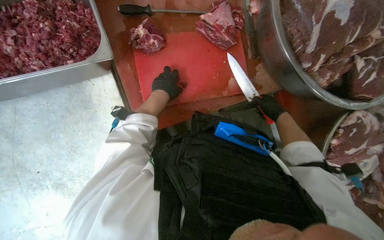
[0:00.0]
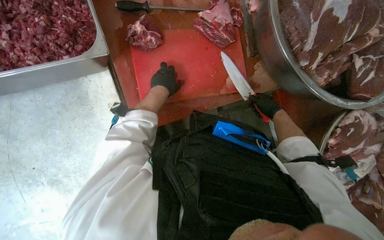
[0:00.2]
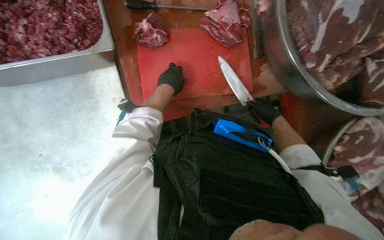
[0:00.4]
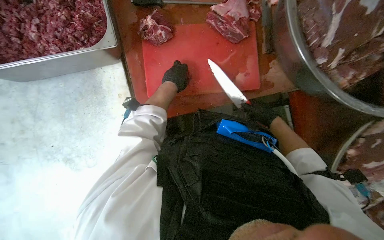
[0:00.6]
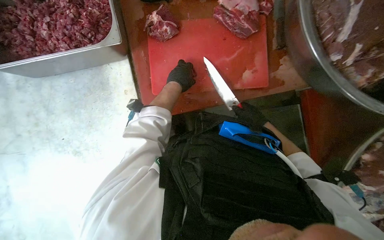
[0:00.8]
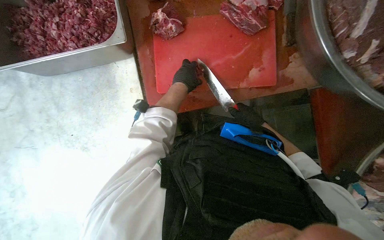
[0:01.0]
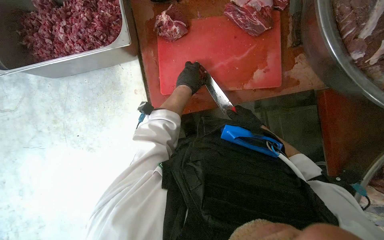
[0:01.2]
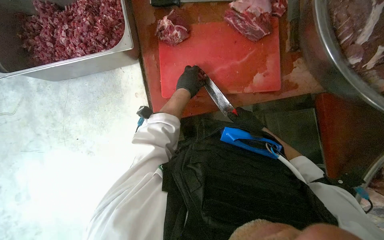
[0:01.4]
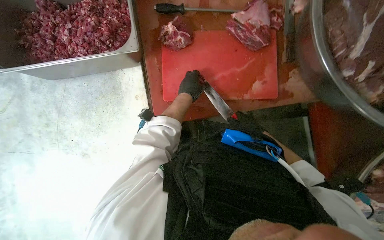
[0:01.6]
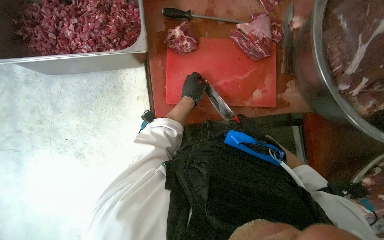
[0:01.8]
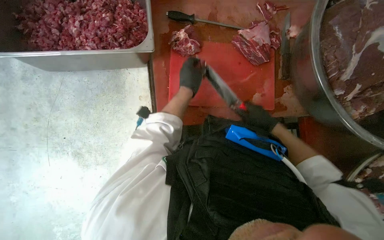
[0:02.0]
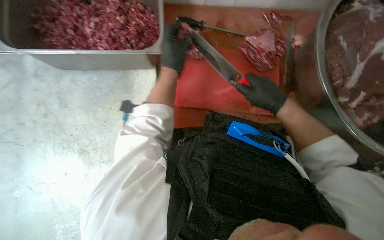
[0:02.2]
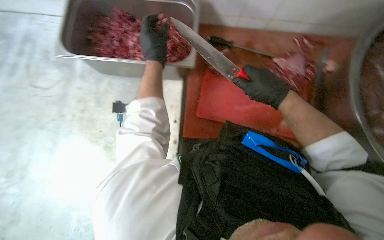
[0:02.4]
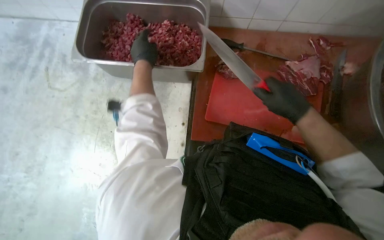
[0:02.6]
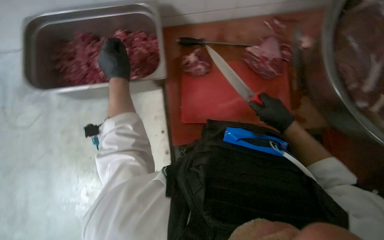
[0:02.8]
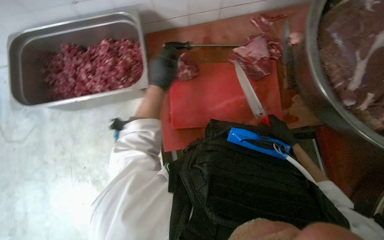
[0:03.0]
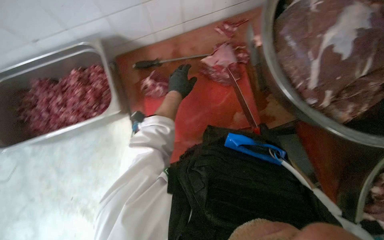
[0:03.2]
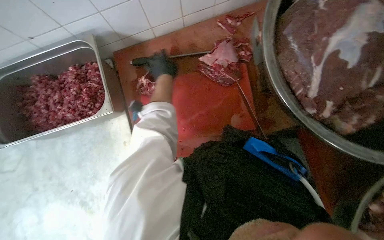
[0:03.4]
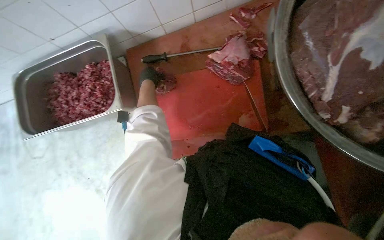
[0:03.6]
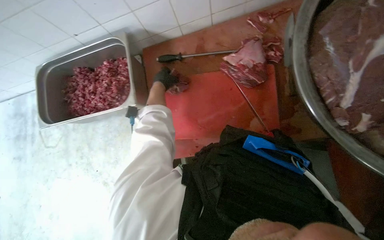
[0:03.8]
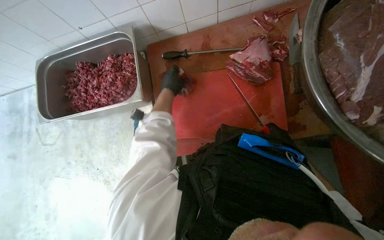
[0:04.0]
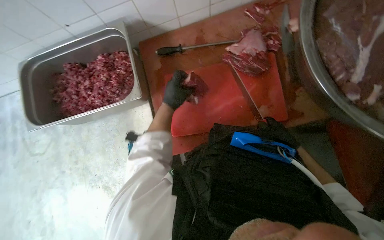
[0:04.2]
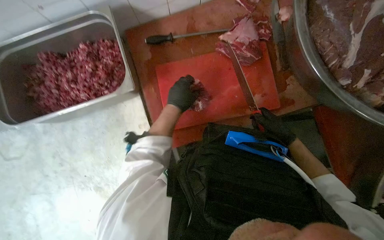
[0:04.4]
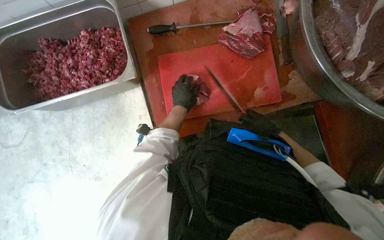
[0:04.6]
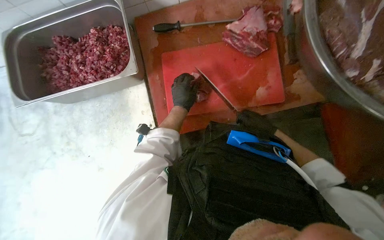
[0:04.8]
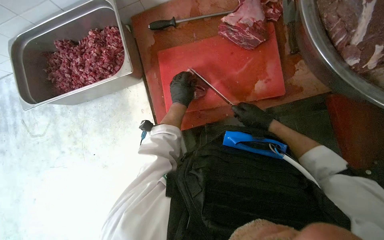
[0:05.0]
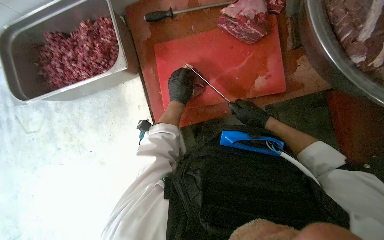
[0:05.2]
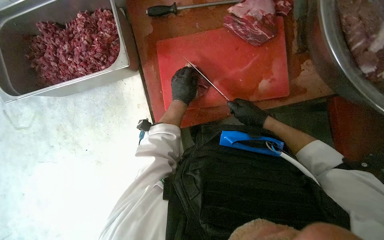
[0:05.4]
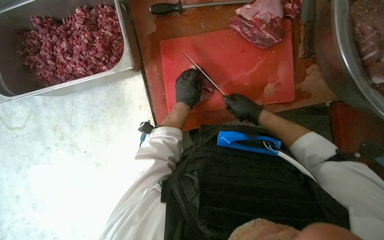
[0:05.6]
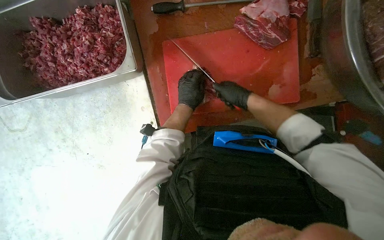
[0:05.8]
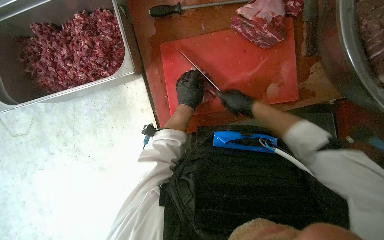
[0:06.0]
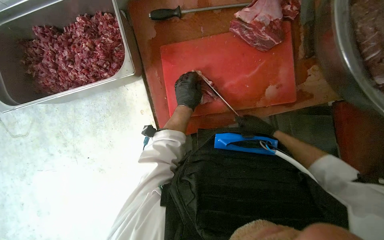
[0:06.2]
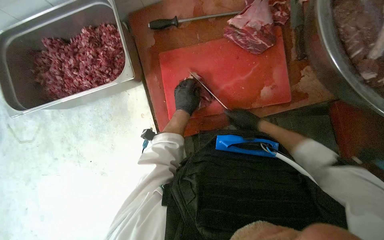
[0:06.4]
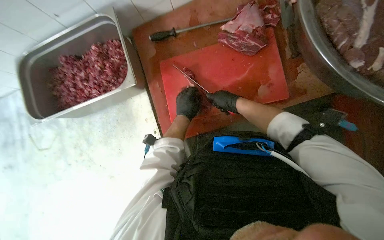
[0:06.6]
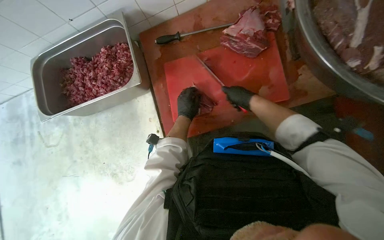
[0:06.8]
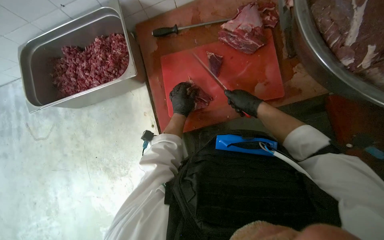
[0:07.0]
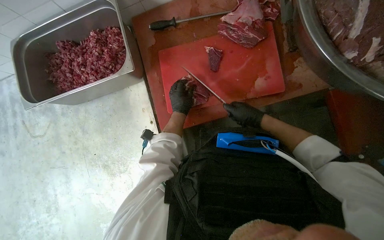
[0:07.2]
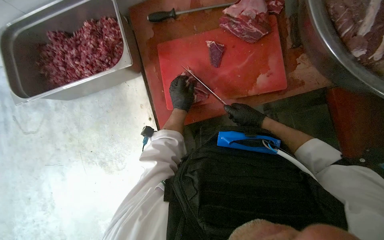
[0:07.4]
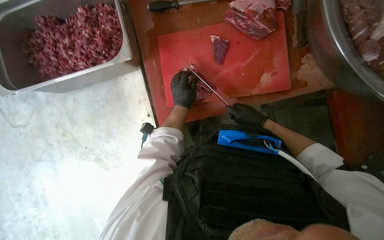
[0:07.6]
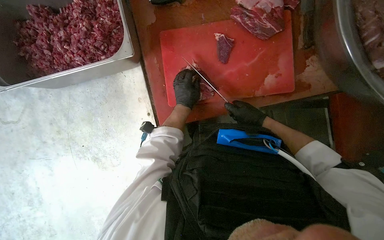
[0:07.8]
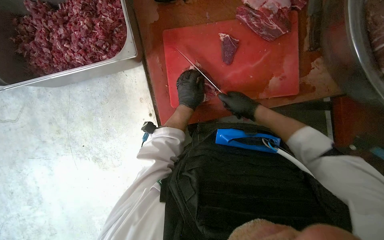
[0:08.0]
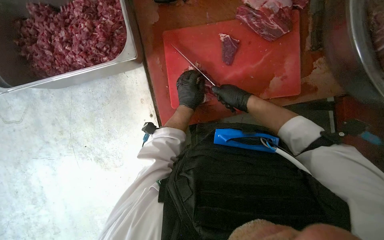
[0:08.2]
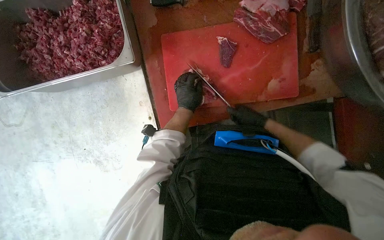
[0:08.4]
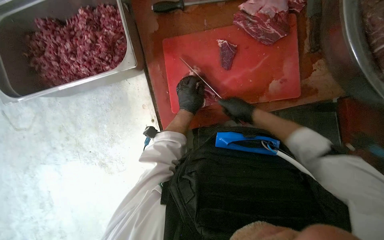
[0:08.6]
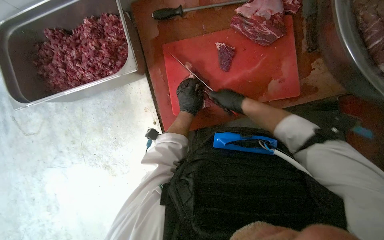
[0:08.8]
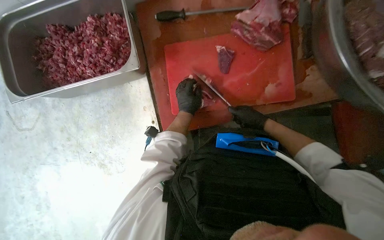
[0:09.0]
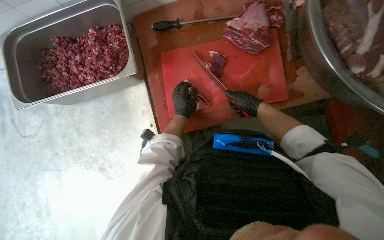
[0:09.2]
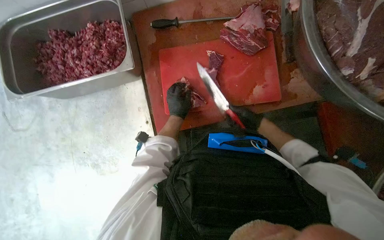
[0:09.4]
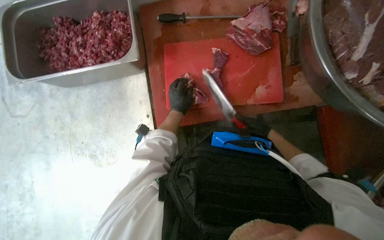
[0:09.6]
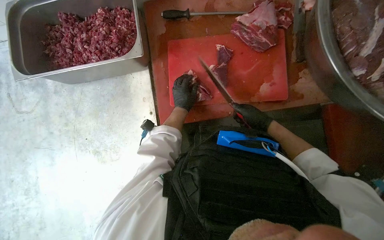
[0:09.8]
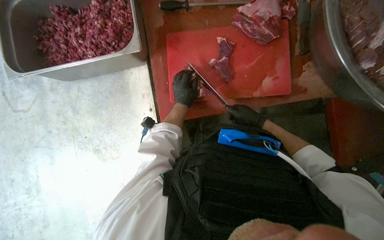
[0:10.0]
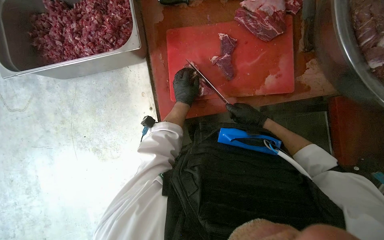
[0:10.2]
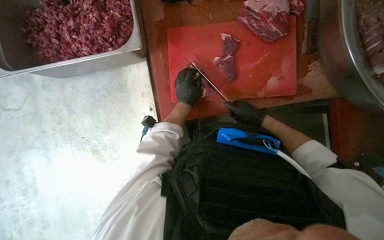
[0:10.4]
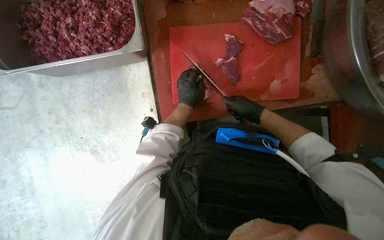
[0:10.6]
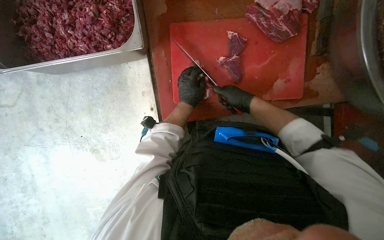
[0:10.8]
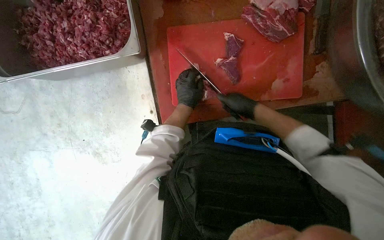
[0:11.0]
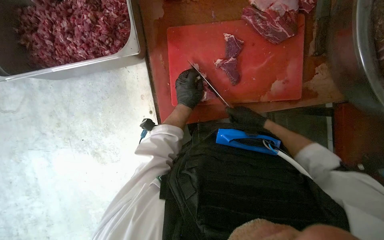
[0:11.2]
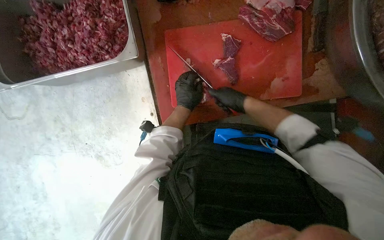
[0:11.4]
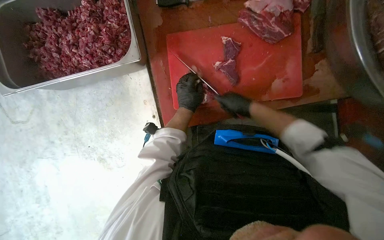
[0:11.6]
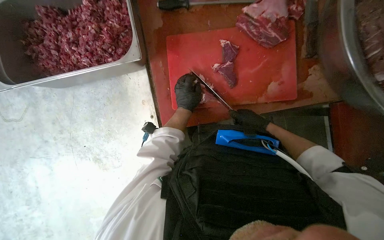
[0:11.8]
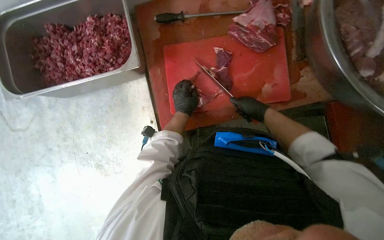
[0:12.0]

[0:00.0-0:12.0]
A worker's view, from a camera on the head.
Job: preparing food.
The whole recording: Cutting meat on a board. The worker cuts pieces of meat on a red chopping board with a knife.
0:00.0 to 0:01.6: The right hand travels to the left by roughly 15 cm.
0:01.6 to 0:03.0: The left hand heads nearer to the camera, covering approximately 15 cm, and reaches about 35 cm to the left, then returns. The right hand moves some 20 cm nearer to the camera and comes back.
0:04.4 to 0:06.0: The right hand moves to the left and up the picture, approximately 20 cm.
0:06.0 to 0:07.6: The right hand swings up and down the picture, about 10 cm each way, with 2 reversals.
0:07.6 to 0:09.0: The right hand swings up and down the picture, some 10 cm each way, with 3 reversals.
0:09.0 to 0:10.4: The hands stay close to where they were, moving slightly.

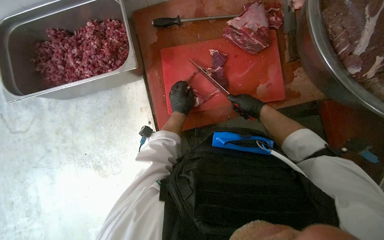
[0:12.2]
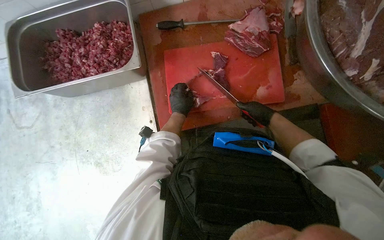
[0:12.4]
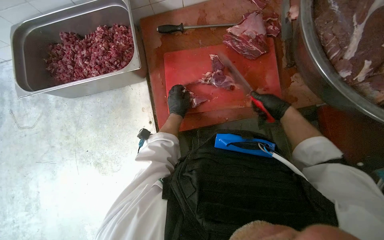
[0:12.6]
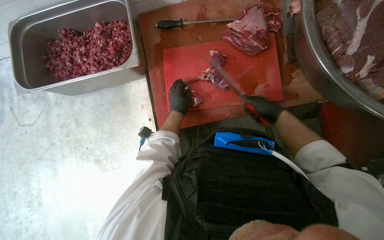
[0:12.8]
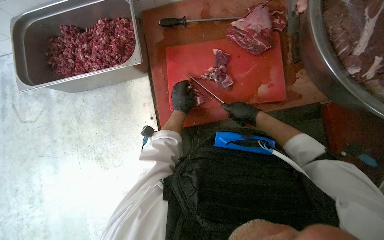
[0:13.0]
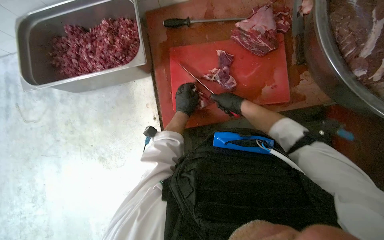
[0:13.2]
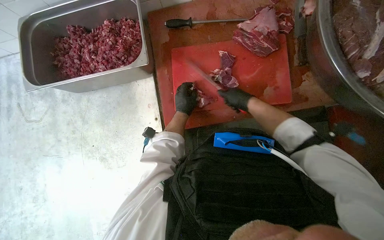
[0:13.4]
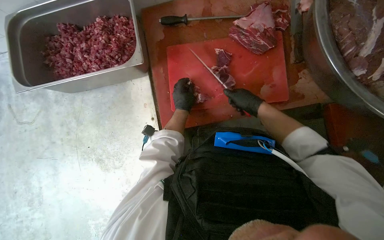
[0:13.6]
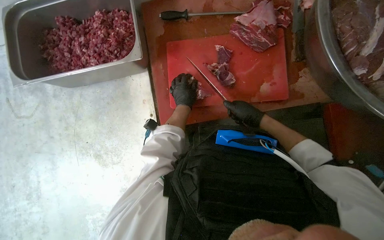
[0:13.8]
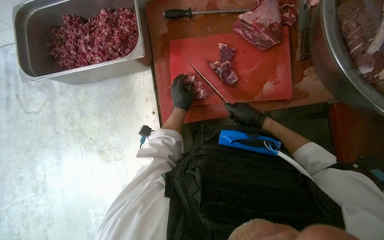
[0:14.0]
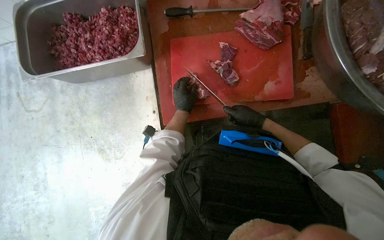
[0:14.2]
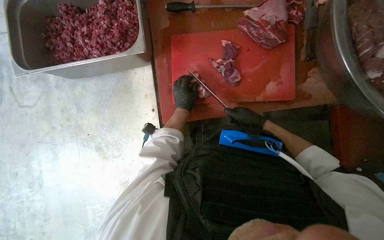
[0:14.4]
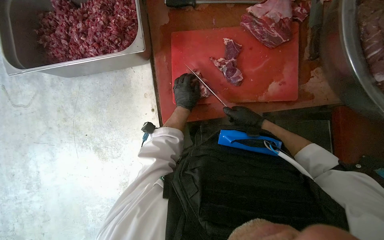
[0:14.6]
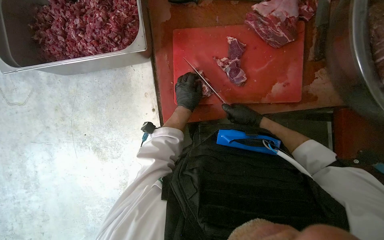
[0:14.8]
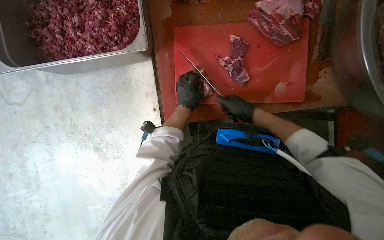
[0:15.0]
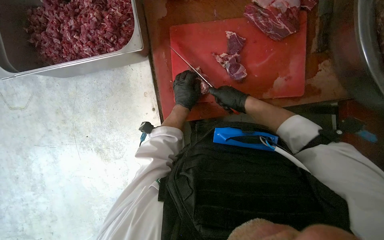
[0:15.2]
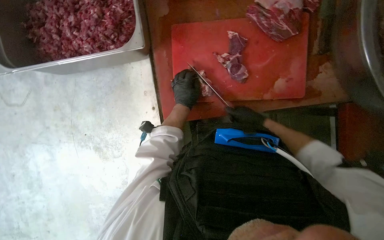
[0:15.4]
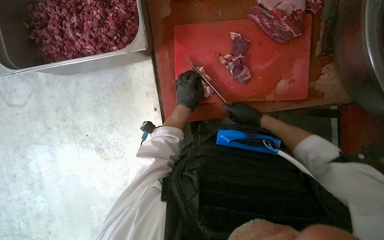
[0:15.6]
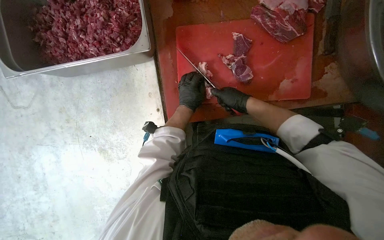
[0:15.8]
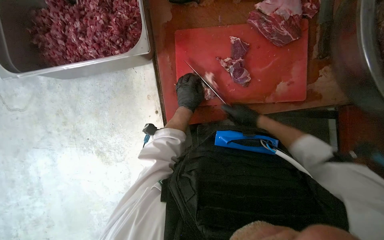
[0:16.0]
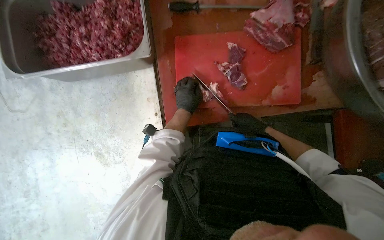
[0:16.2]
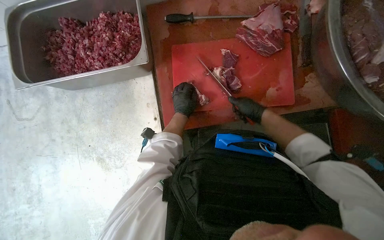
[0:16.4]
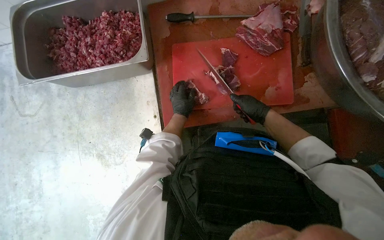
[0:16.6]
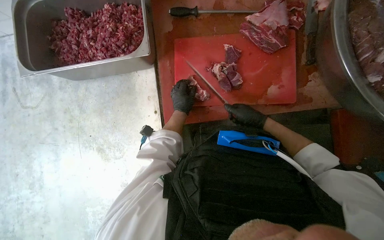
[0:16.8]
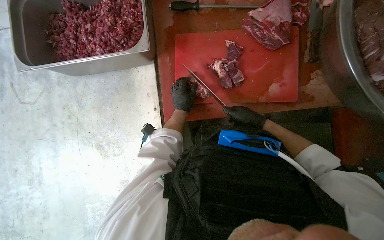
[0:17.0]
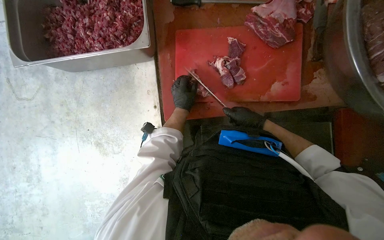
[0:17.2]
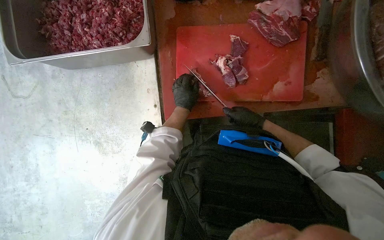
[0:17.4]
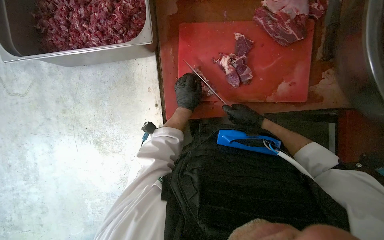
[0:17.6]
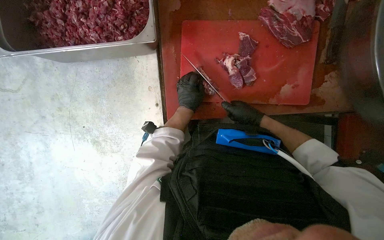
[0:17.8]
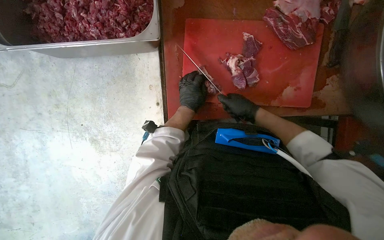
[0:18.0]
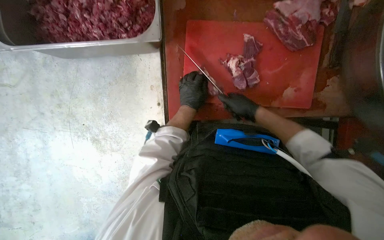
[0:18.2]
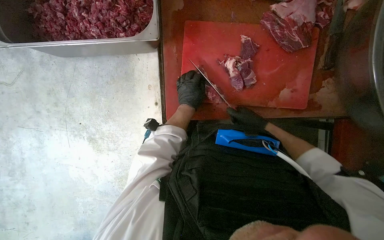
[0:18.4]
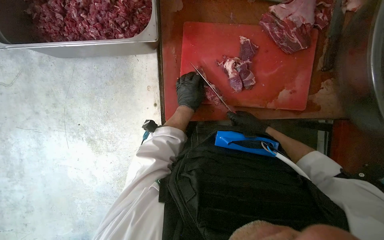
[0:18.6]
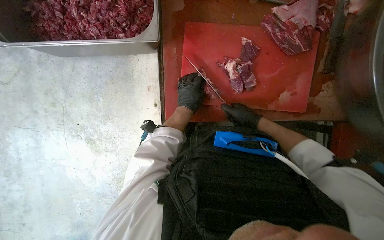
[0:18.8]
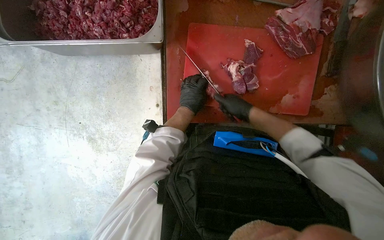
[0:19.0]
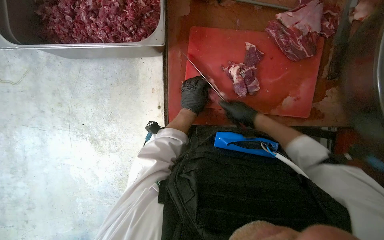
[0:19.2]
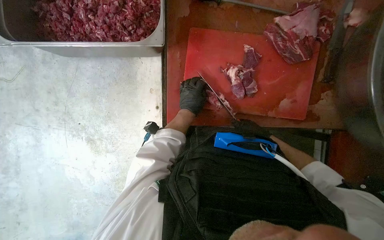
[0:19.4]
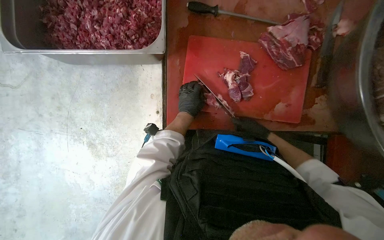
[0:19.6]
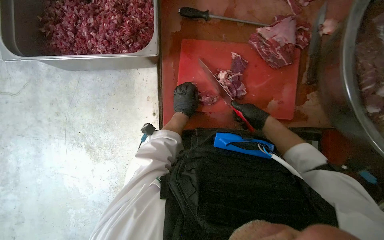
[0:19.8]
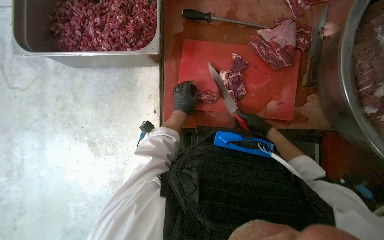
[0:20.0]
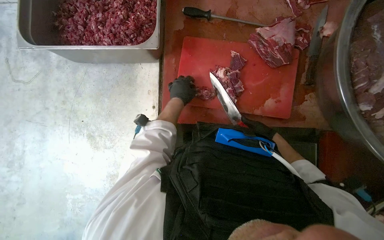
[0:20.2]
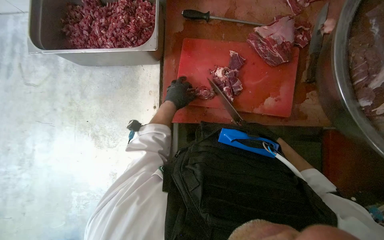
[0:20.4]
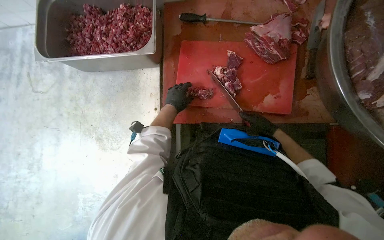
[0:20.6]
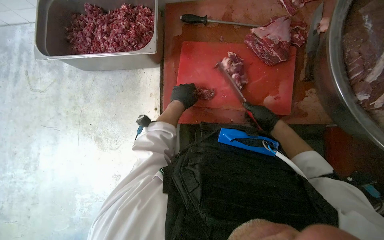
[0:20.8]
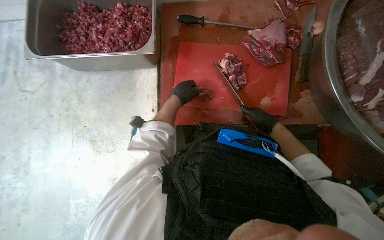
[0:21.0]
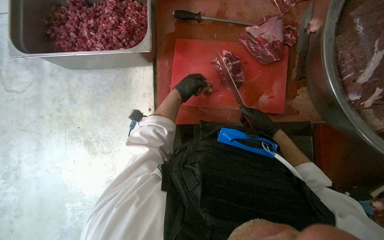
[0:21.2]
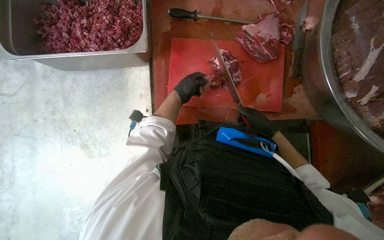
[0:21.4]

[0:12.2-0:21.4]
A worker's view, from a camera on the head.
Job: preparing food.
The whole recording: Cutting meat on a board. The worker cuts pieces of meat on a red chopping board with a knife.
0:15.2 to 0:16.8: The right hand goes up and down the picture, some 10 cm each way, reversing 2 times.
